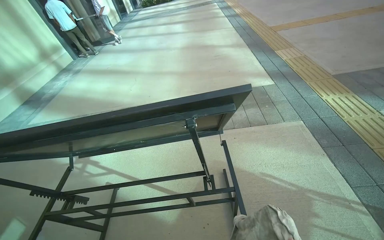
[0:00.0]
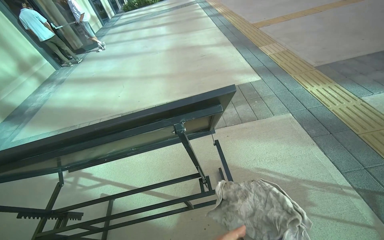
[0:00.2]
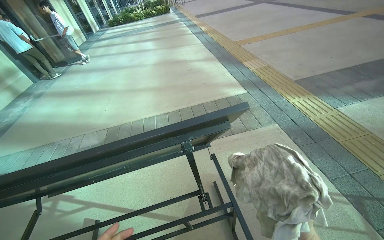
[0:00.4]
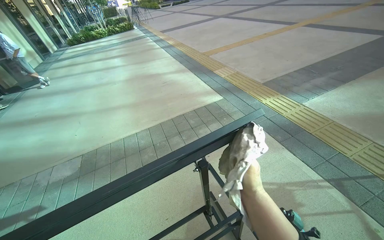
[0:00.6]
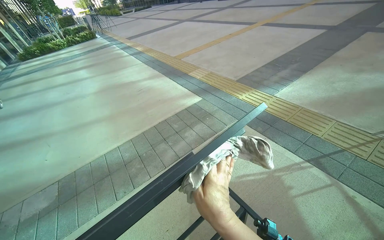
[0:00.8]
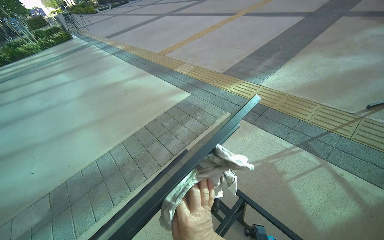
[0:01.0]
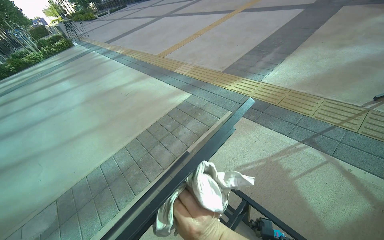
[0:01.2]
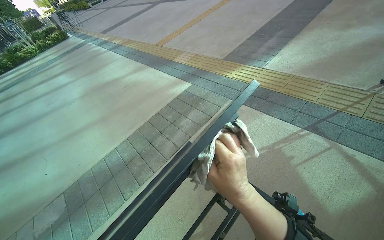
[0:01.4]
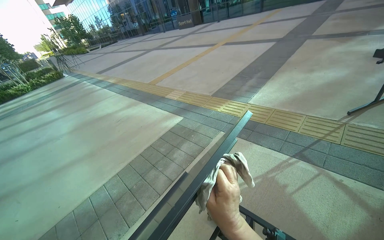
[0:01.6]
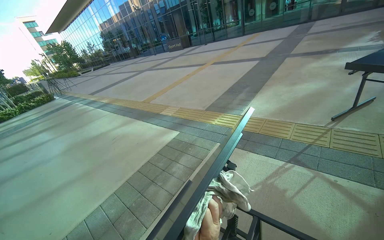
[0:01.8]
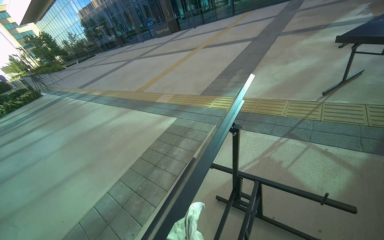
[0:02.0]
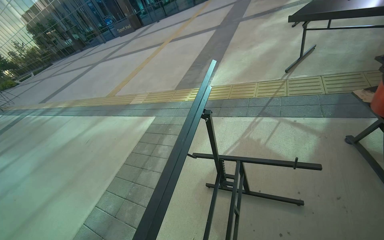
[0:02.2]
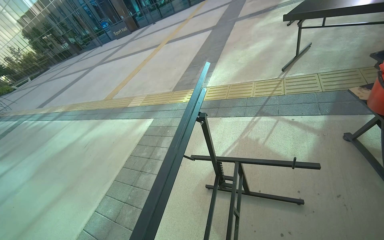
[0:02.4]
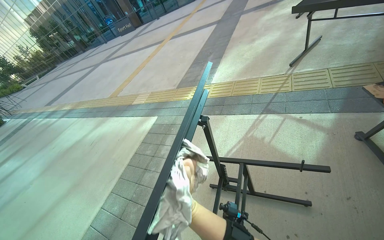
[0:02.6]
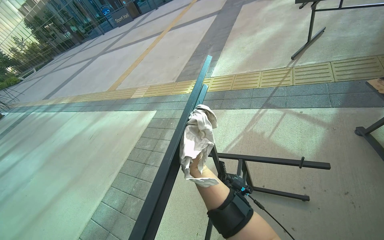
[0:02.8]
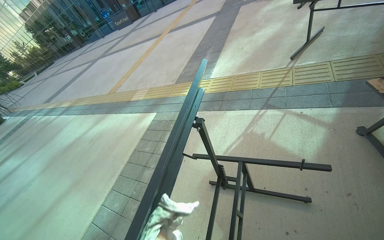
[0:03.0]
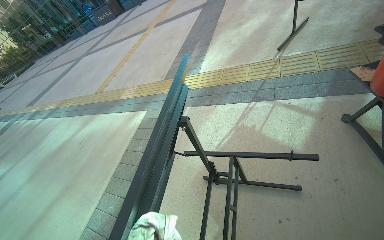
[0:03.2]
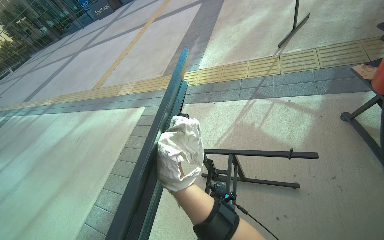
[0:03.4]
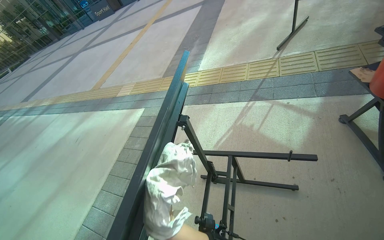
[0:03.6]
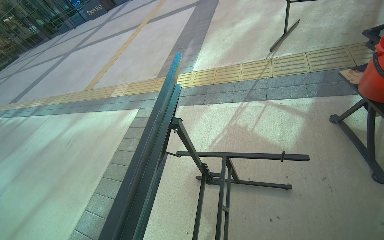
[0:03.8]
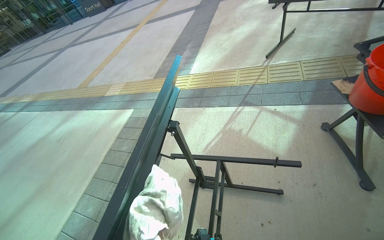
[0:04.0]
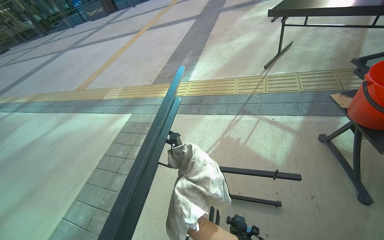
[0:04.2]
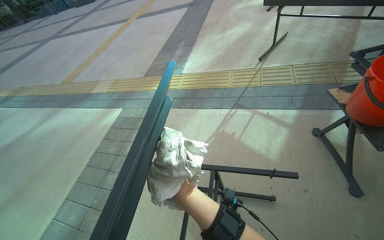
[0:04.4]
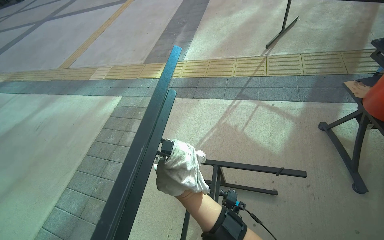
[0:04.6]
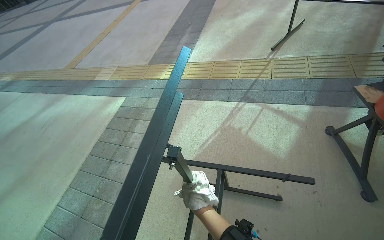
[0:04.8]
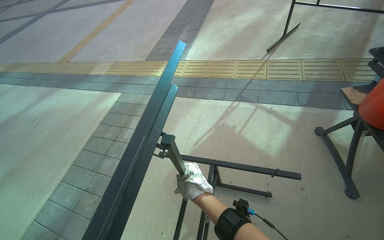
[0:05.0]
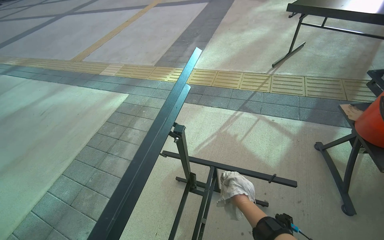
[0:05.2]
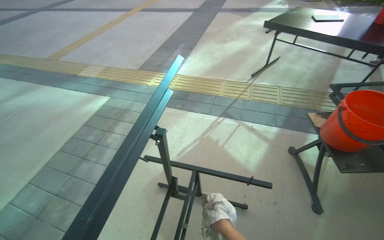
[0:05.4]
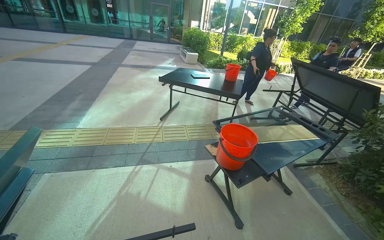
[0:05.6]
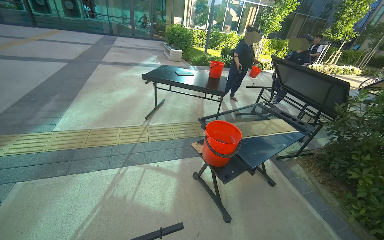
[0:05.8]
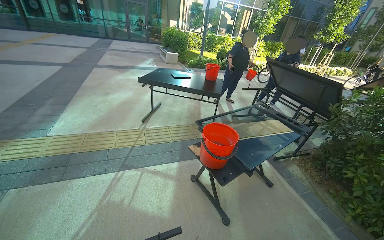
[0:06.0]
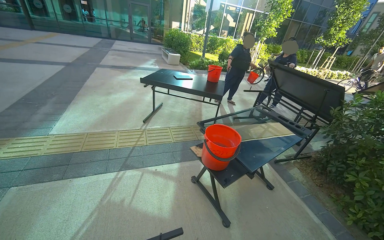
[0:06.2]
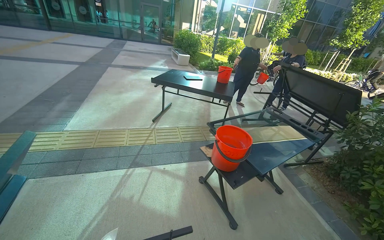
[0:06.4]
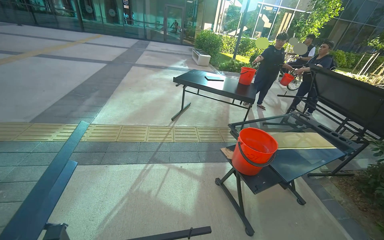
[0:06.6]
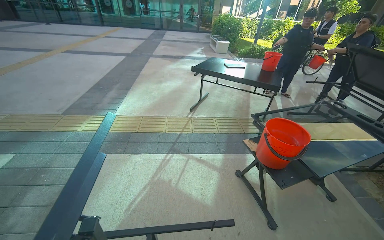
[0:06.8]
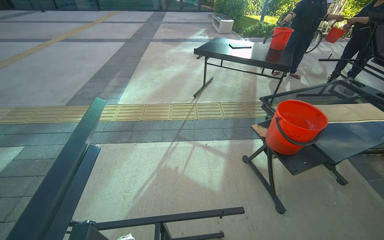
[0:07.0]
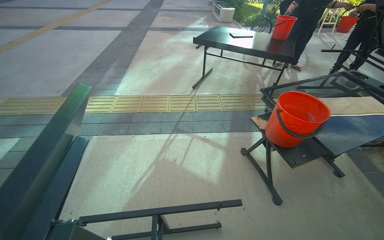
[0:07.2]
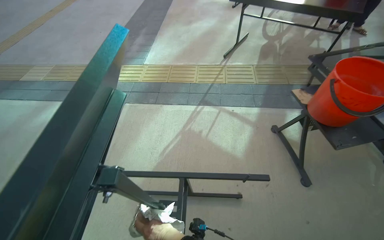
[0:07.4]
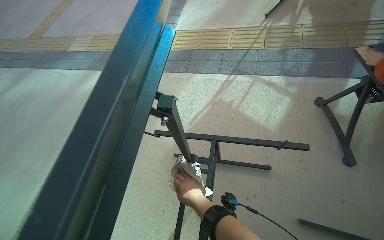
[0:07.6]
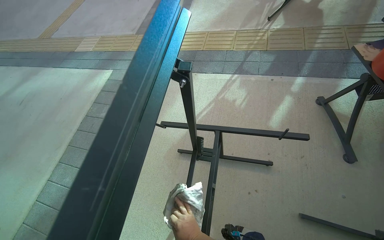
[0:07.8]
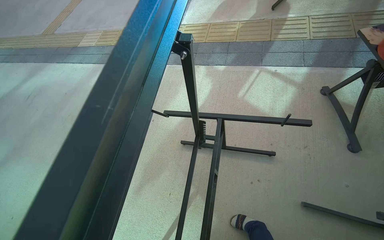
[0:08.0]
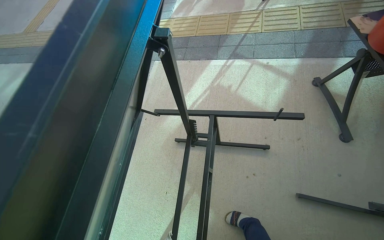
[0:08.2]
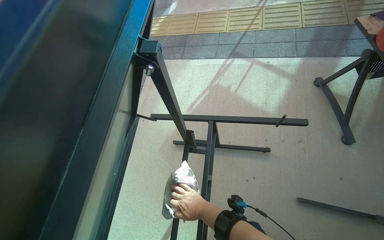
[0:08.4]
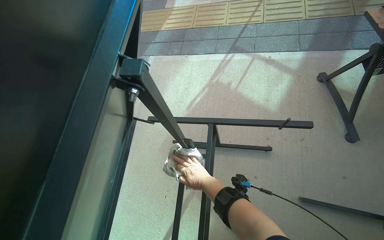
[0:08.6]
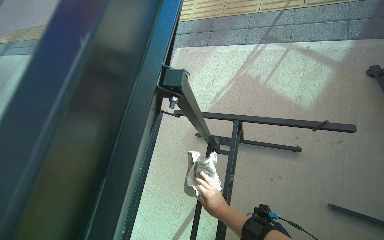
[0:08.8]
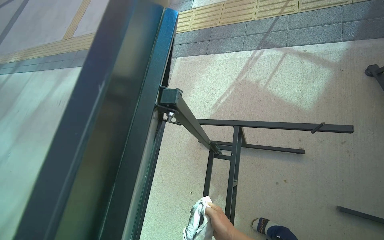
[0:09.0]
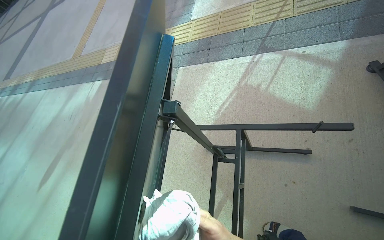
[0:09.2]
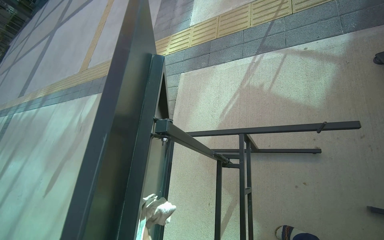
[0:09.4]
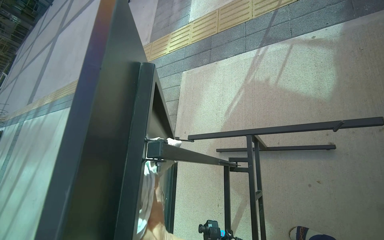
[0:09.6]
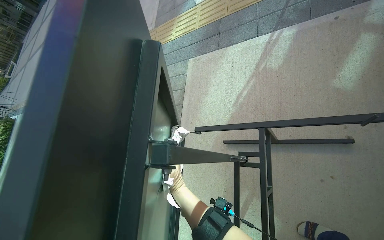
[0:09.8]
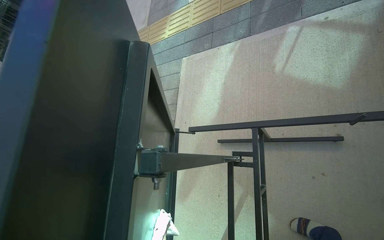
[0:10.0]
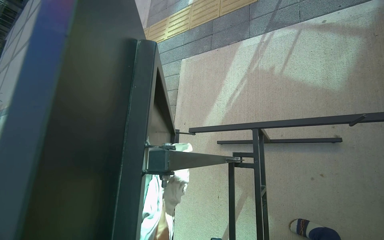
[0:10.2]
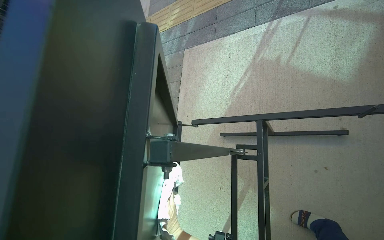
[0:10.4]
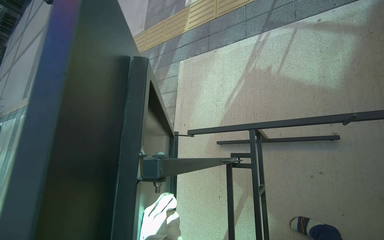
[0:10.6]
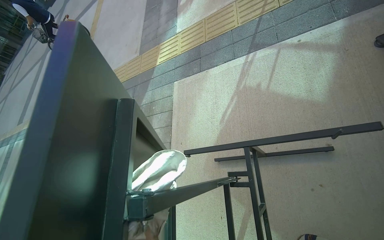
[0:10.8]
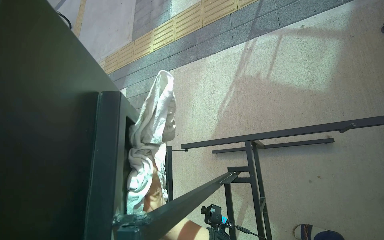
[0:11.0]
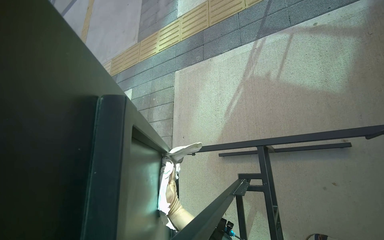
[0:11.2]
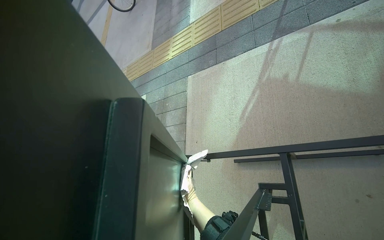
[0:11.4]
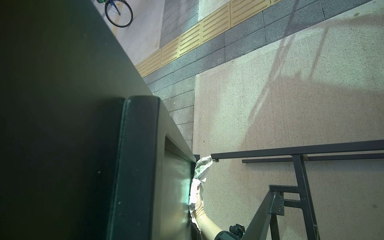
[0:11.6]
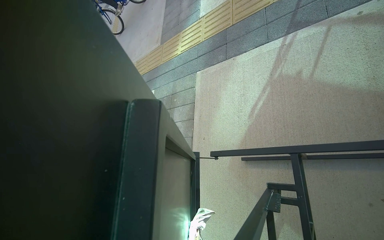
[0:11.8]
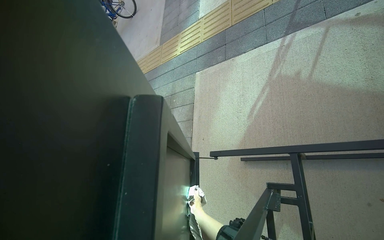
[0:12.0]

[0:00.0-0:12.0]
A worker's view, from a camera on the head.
Job: wiping surfaces.
The whole recording: Wiping outdoor table frame and underside. The worker wipes the frame and underside of an outdoor table with a cloth.
0:00.0 to 0:01.6: The head rotates roughly 45 degrees to the right. The view tips upward by roughly 15 degrees.
0:04.4 to 0:06.0: The view pans to the right by about 40 degrees. The wearer looks some 15 degrees further upward.
0:06.0 to 0:07.6: The head rotates roughly 40 degrees to the left. The view tips downward by some 30 degrees.

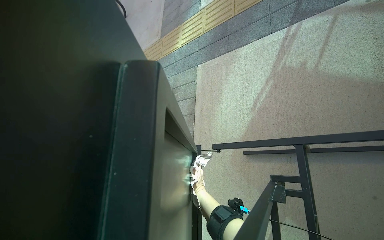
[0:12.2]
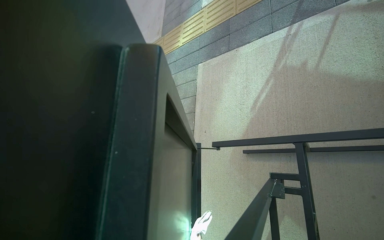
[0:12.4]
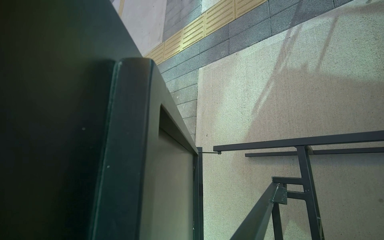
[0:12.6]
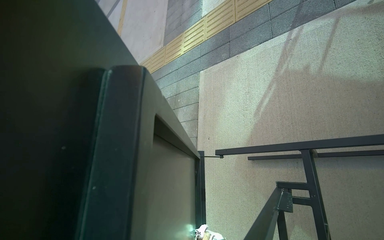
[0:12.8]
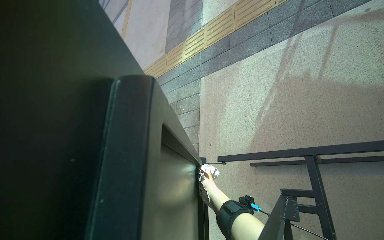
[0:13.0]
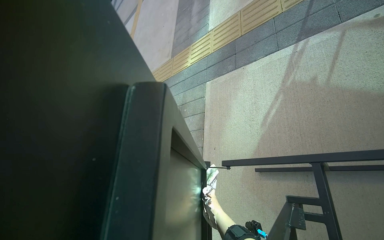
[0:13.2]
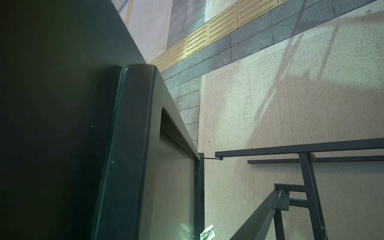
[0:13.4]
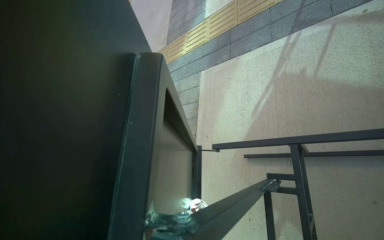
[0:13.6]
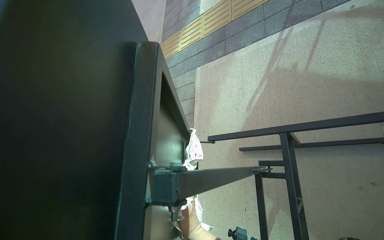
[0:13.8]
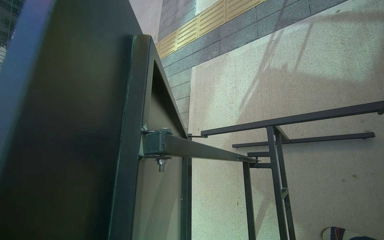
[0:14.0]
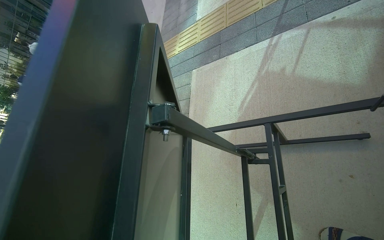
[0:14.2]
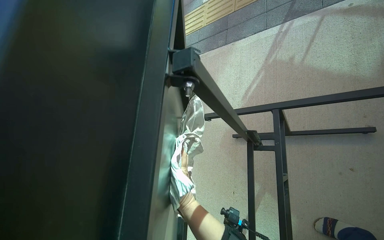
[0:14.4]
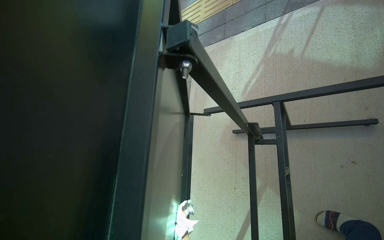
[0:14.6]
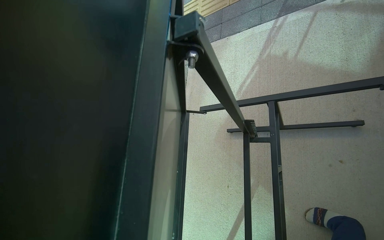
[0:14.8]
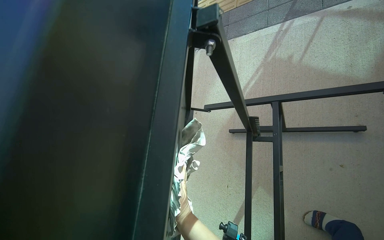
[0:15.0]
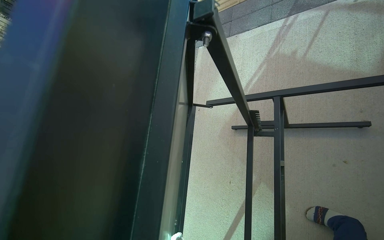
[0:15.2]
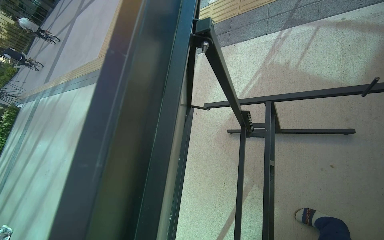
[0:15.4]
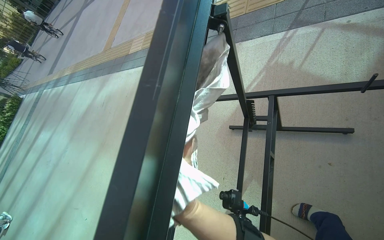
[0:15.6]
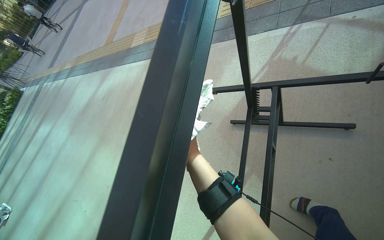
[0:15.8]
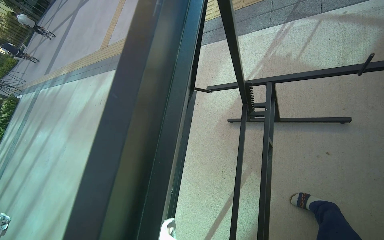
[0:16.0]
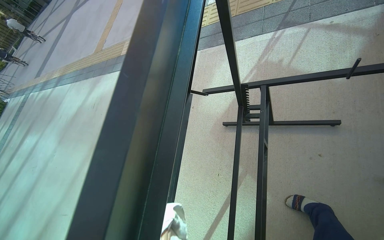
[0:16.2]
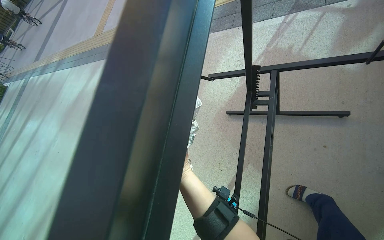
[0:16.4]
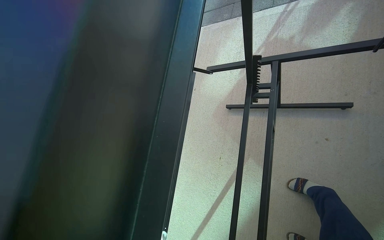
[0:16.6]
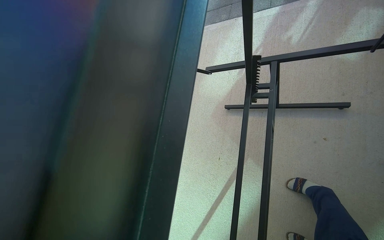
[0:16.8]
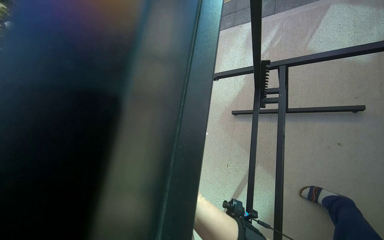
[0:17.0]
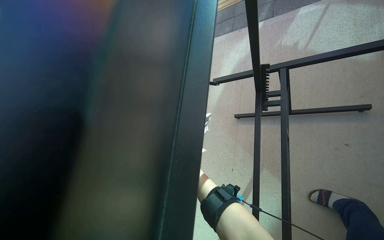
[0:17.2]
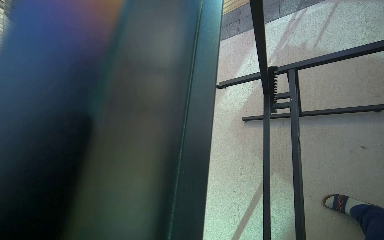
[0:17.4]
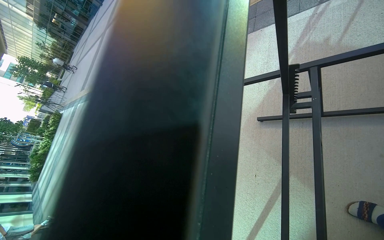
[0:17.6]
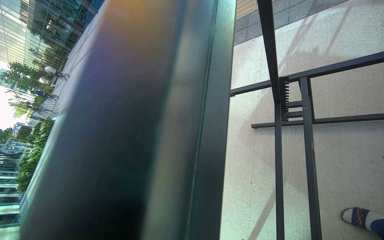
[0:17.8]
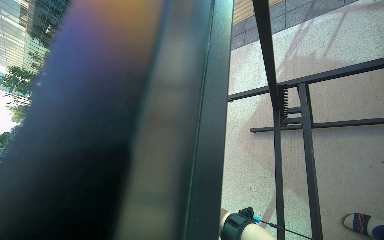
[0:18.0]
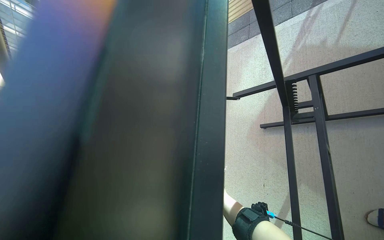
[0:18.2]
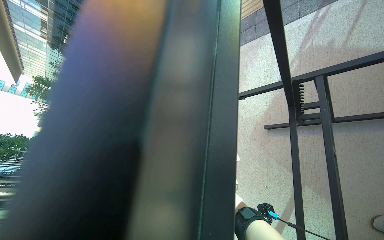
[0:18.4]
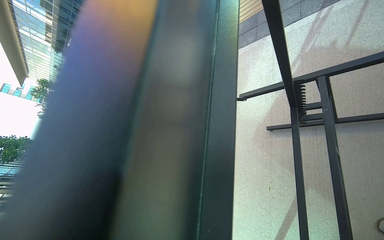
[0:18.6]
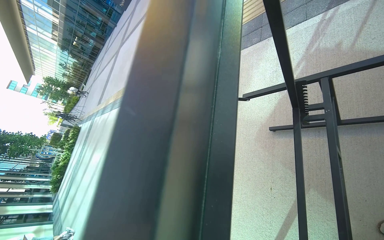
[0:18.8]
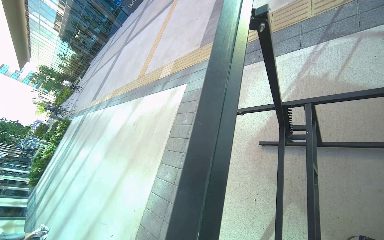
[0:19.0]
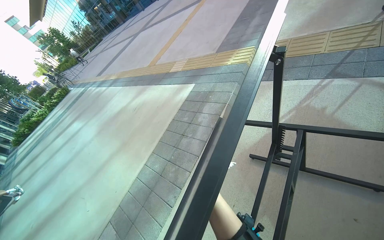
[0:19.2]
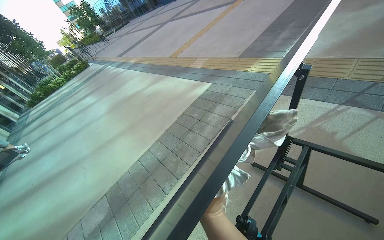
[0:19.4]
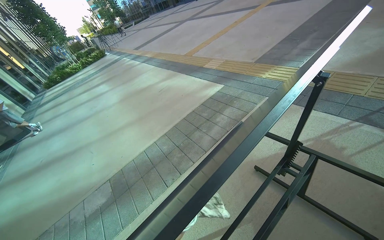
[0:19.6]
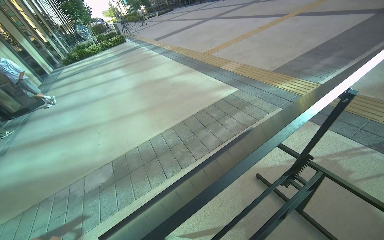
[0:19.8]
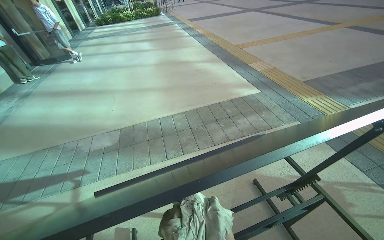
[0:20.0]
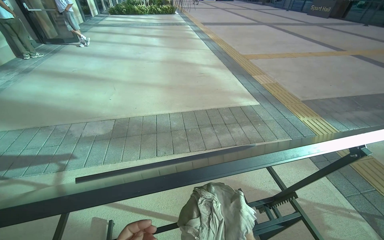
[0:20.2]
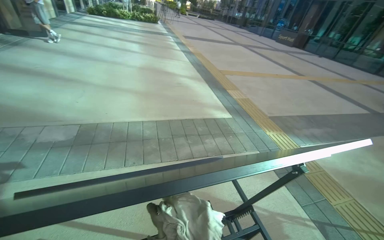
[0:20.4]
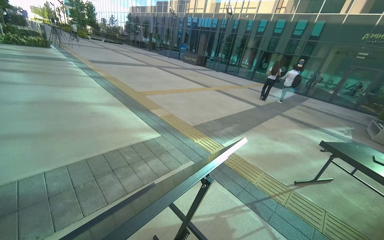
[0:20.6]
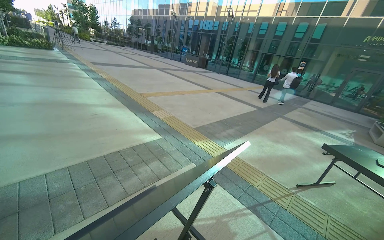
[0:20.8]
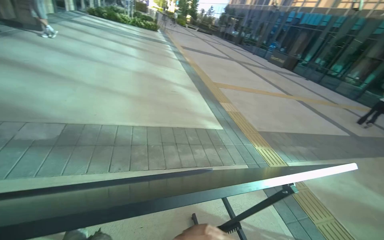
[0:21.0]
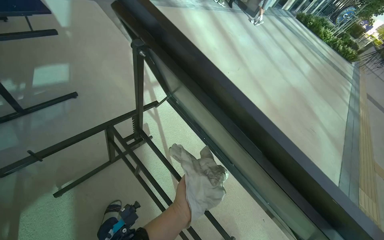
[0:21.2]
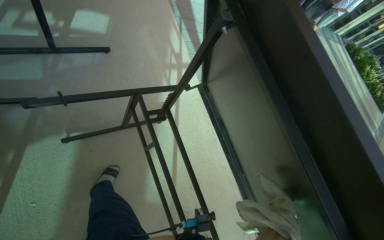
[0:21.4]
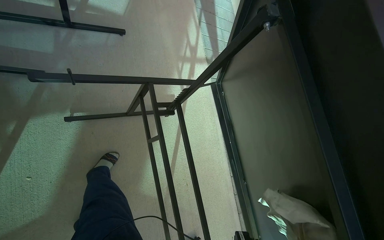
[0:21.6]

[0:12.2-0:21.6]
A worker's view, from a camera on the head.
Job: wiping surfaces.
The whole recording: Wiping outdoor table frame and underside. The worker wipes the frame and underside of an outdoor table with a cloth.
0:18.4 to 0:20.0: The scene rotates clockwise by roughly 65 degrees.
0:20.0 to 0:21.6: The wearer's head swings about 80 degrees to the left.
